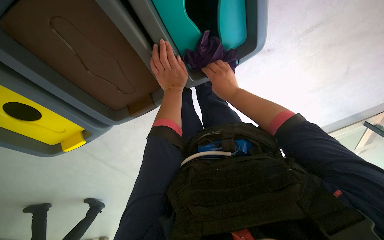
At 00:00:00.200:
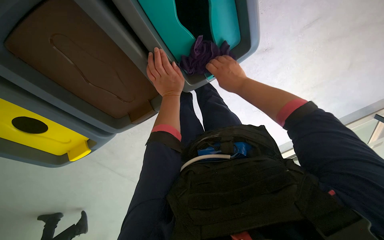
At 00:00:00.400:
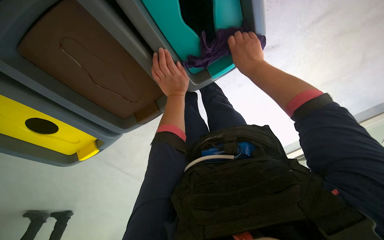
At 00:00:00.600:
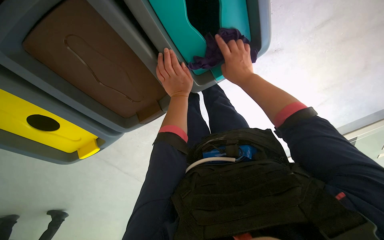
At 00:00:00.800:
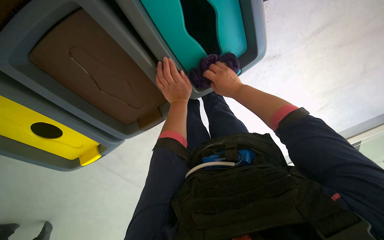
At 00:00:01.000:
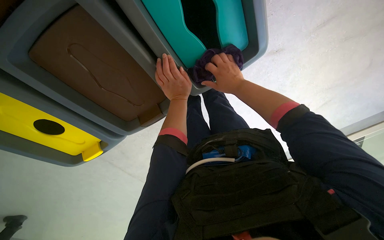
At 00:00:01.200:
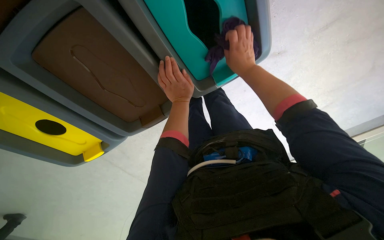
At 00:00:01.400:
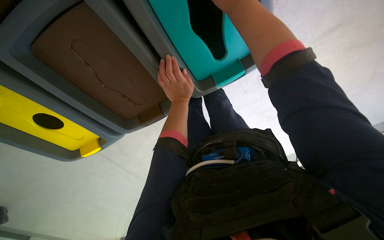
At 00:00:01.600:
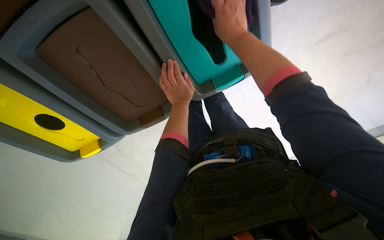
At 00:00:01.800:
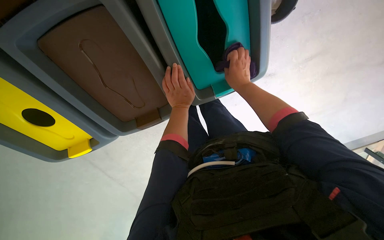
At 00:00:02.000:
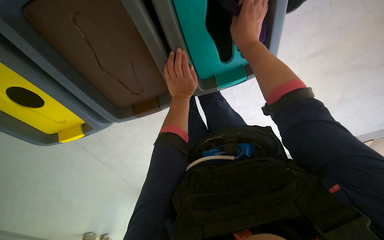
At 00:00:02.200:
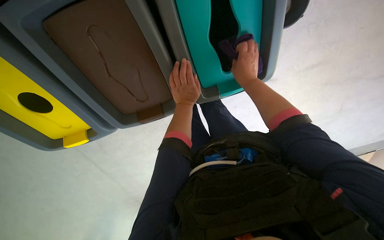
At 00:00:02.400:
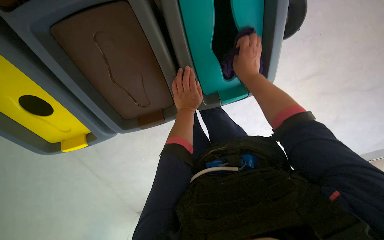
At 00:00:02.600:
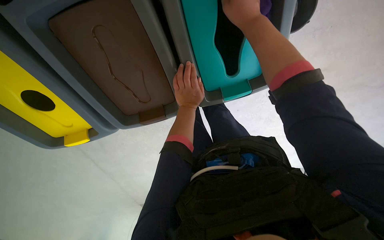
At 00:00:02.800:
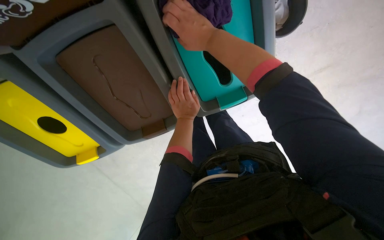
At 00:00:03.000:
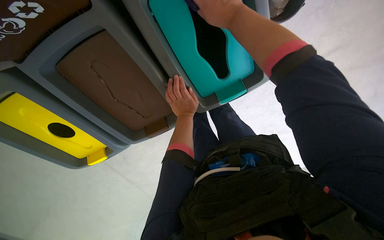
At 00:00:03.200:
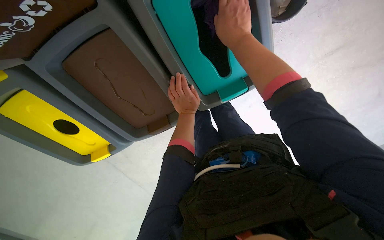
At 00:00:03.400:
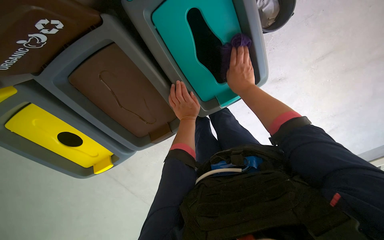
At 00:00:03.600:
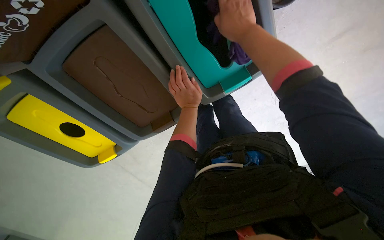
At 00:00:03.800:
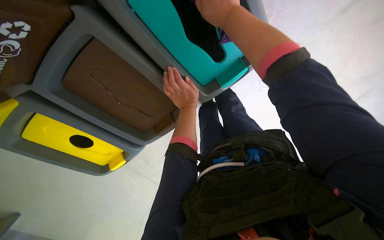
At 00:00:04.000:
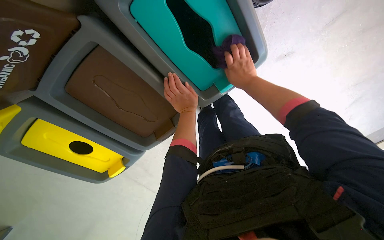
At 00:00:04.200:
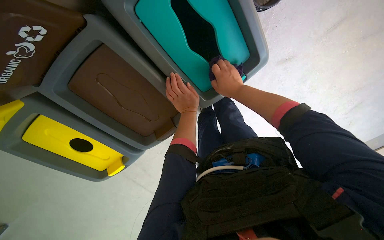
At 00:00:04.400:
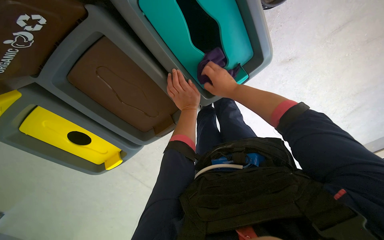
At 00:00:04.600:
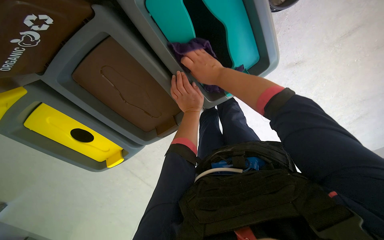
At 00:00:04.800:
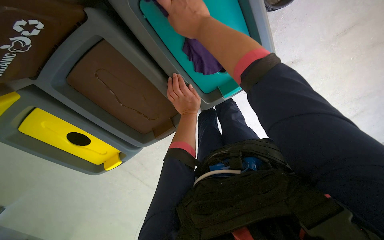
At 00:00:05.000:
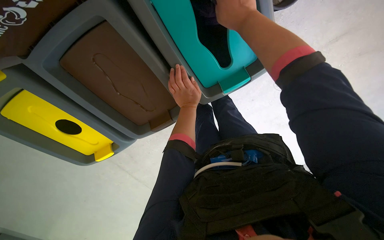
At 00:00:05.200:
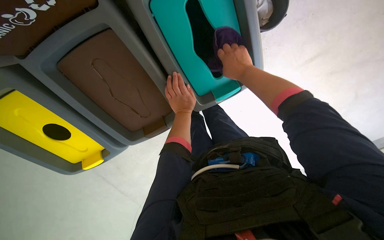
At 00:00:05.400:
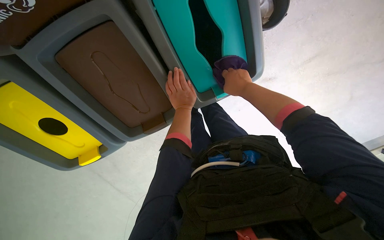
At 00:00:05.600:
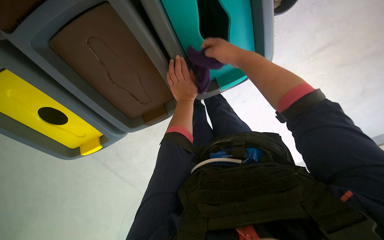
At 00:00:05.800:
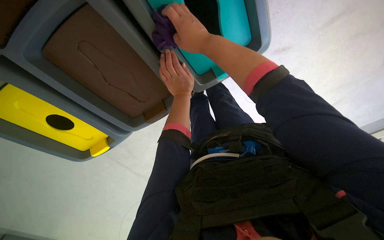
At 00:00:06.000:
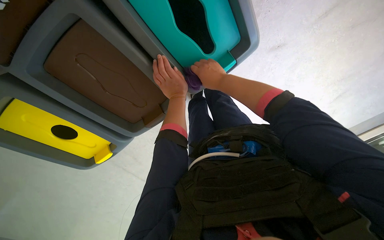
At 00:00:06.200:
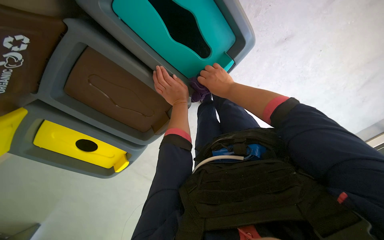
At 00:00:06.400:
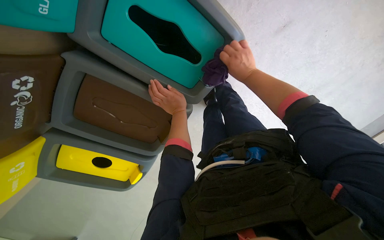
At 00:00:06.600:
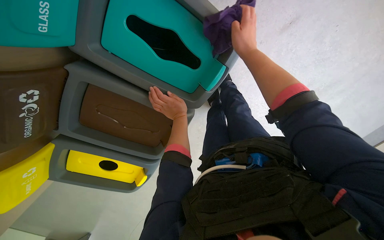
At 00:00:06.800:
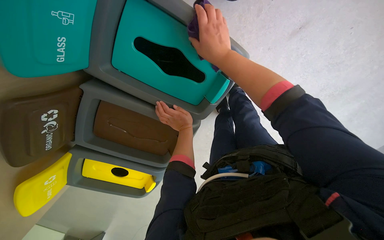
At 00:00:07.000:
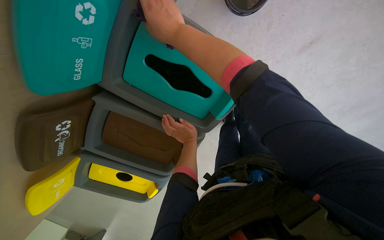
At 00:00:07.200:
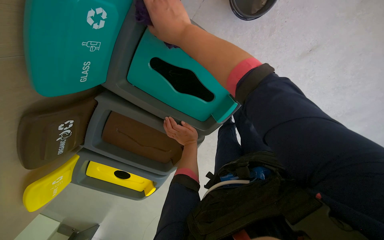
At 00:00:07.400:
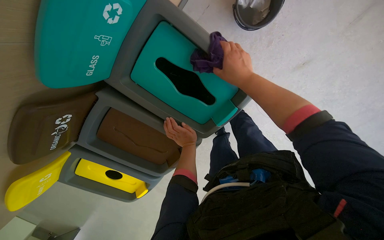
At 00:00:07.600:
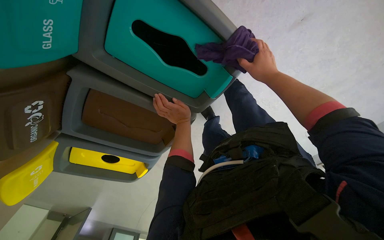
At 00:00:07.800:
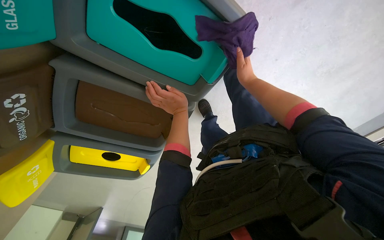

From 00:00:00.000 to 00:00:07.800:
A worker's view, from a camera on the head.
Job: wiping surfaces.
The whole recording: Wiping recycling bins. The worker wipes the tops of the recycling bins with a cloth.
From 00:00:00.000 to 00:00:01.600: The right hand travels up the picture and nearer to the camera by roughly 20 cm.
From 00:00:01.600 to 00:00:03.200: The right hand moves approximately 5 cm farther from the camera and comes back.
From 00:00:03.200 to 00:00:04.600: The right hand moves nearer and farther over roughly 20 cm, changing direction 2 times.
From 00:00:04.600 to 00:00:06.200: The right hand goes nearer and farther, about 20 cm each way, reversing 3 times.
From 00:00:06.200 to 00:00:07.800: The right hand reaches roughly 15 cm to the left, then returns.

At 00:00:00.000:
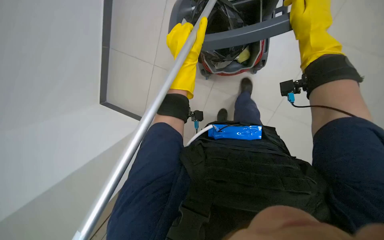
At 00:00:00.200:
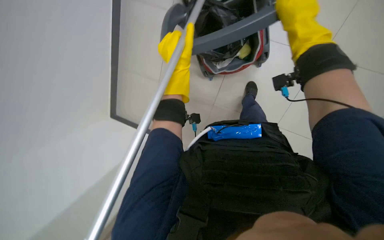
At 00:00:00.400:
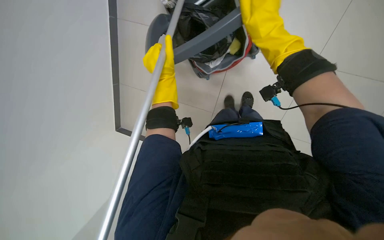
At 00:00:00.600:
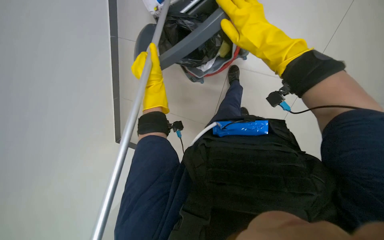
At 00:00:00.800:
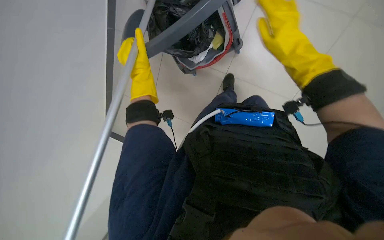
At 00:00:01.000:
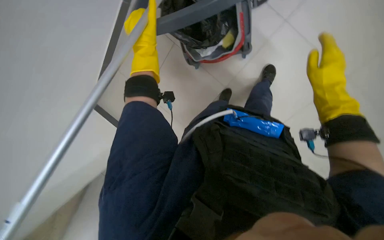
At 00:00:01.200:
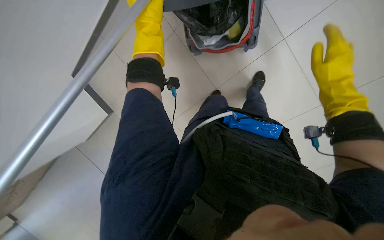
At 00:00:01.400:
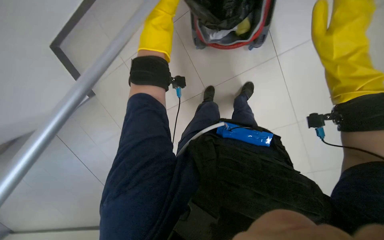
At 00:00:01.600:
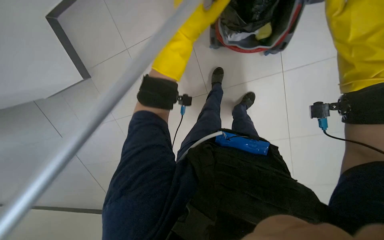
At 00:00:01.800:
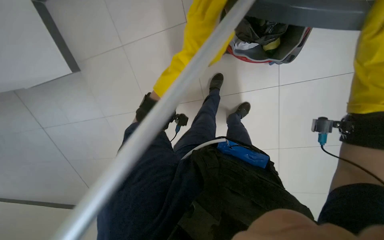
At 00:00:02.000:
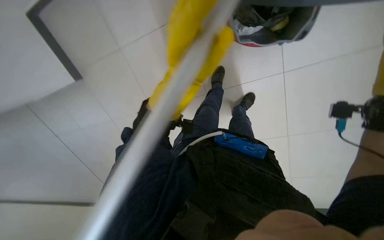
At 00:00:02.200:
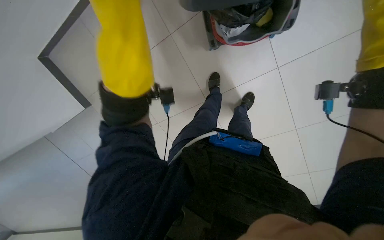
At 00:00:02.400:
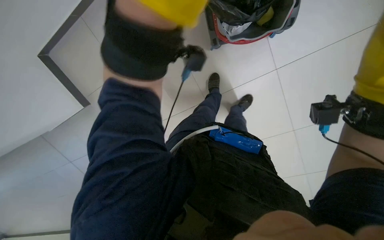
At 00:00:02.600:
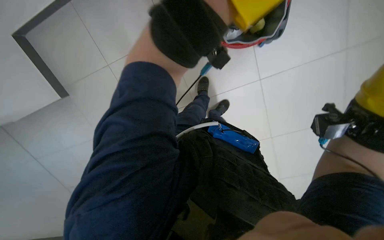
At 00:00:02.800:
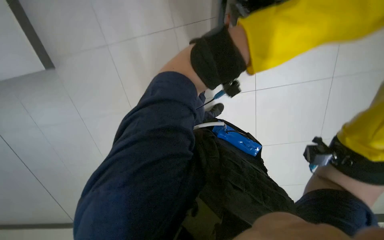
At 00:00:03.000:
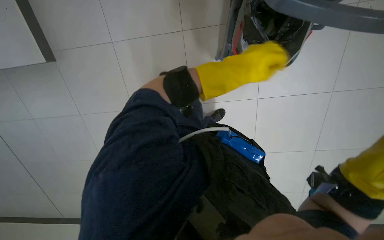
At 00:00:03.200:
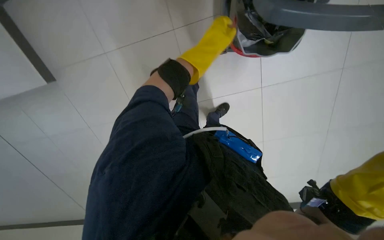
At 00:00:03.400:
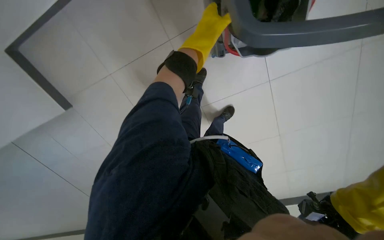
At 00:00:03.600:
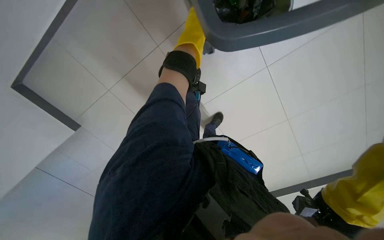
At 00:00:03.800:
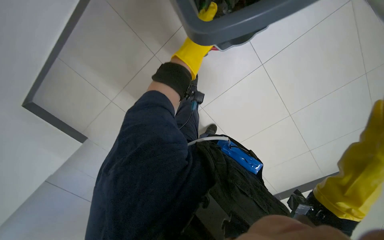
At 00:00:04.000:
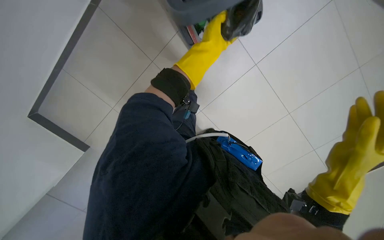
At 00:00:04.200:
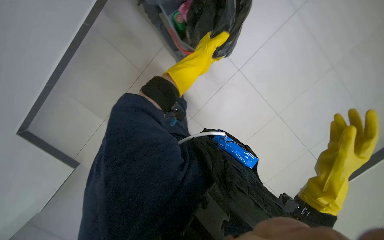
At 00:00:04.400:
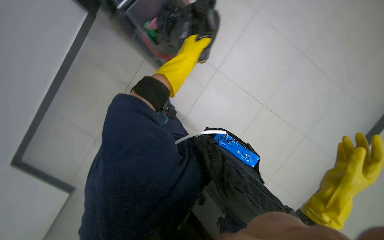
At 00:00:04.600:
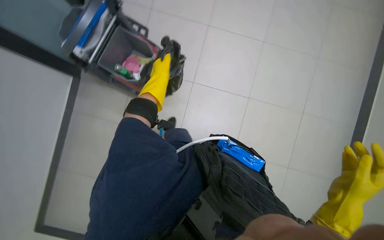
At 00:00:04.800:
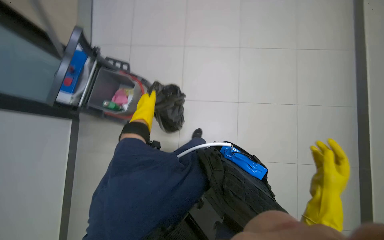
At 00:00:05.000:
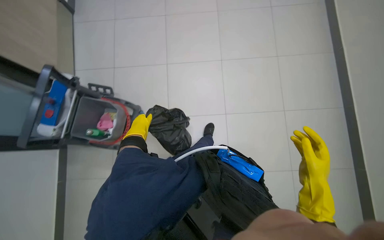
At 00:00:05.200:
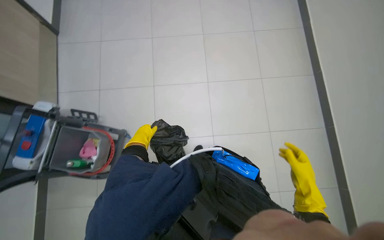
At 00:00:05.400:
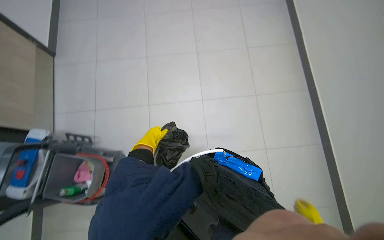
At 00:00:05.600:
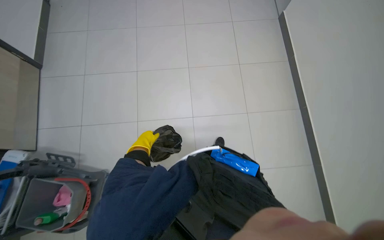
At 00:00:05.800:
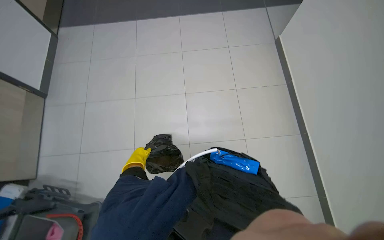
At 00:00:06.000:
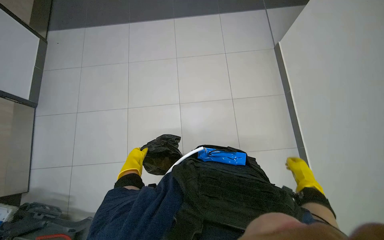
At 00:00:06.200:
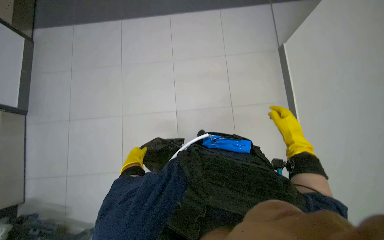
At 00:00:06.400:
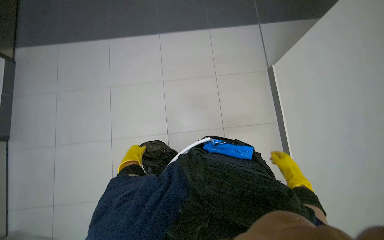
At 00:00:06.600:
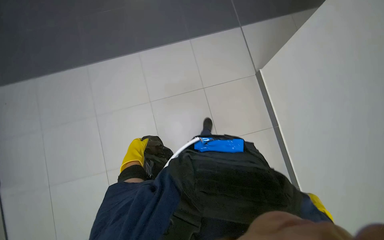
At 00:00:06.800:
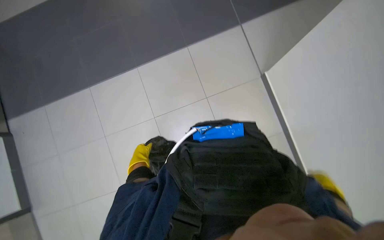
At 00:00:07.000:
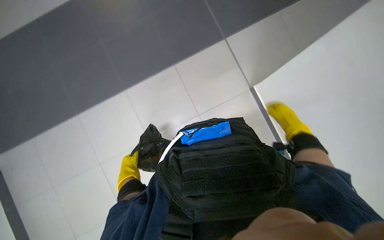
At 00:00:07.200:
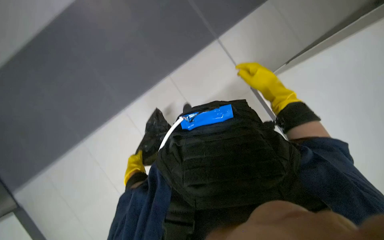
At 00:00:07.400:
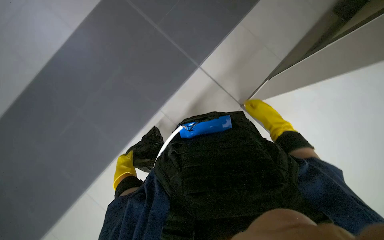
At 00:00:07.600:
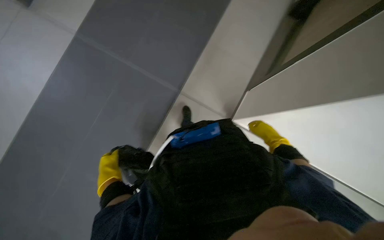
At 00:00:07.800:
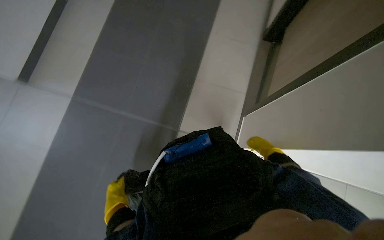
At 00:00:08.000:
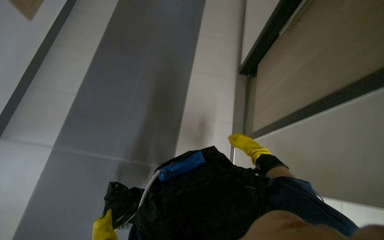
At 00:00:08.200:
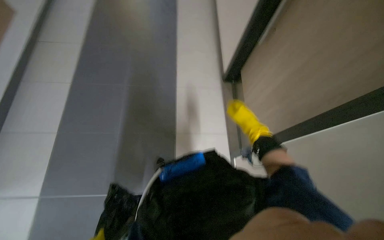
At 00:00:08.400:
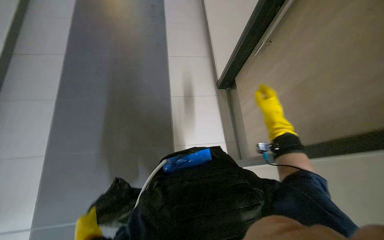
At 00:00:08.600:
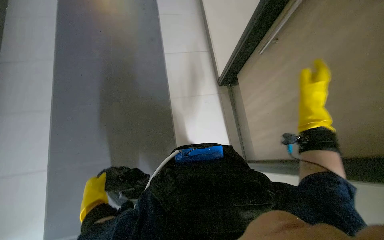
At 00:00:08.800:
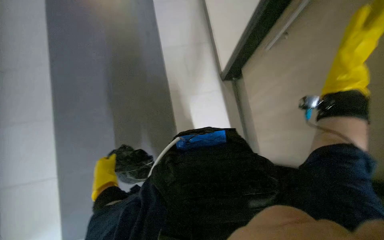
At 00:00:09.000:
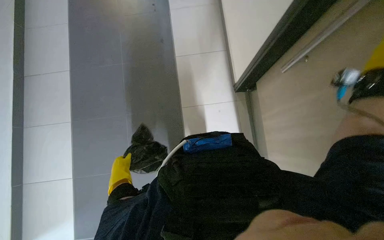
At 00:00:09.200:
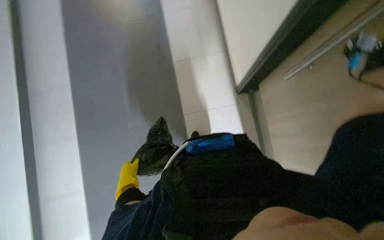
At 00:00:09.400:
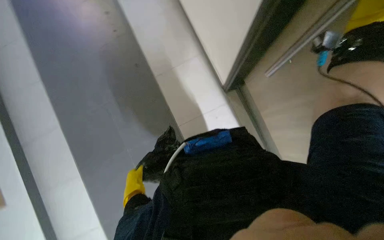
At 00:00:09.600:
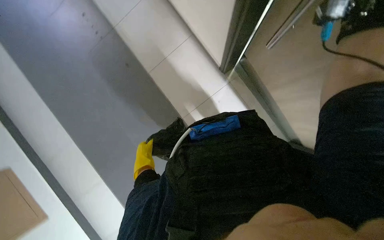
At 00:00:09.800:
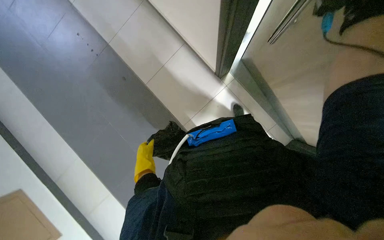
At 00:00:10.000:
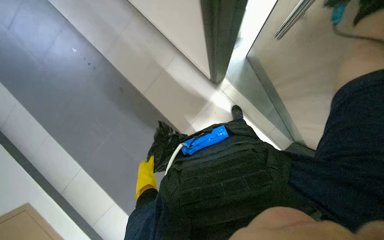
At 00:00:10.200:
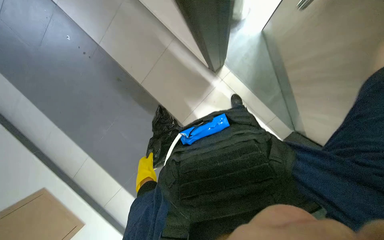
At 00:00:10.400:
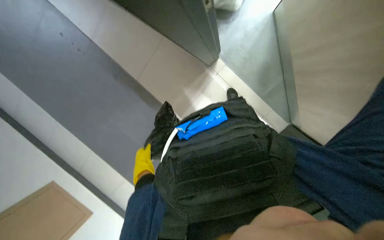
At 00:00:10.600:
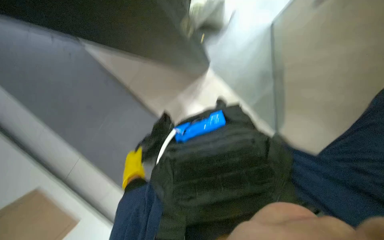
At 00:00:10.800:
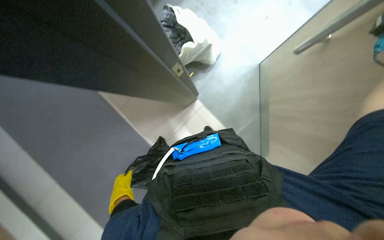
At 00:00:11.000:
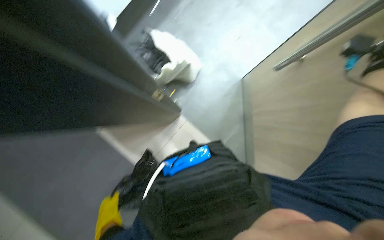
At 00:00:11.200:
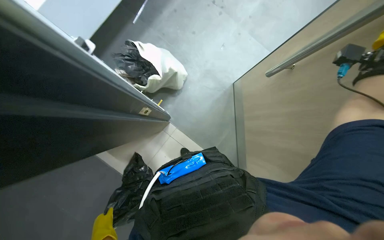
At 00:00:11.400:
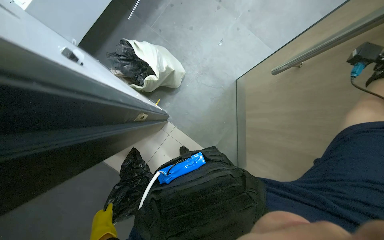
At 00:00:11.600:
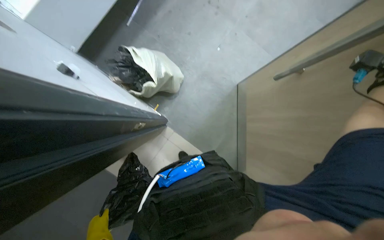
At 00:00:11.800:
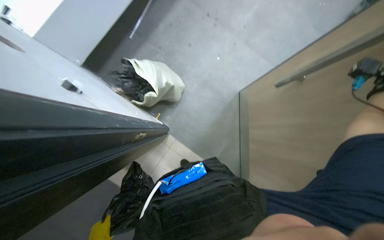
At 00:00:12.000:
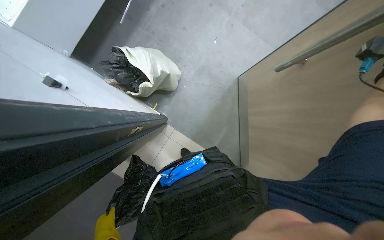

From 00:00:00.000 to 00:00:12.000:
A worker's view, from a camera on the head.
Job: managing trash.
The whole recording: Collecting trash. The worker removes a trash bag from the cart and carries it.
From 00:00:04.400 to 00:00:06.000: The wearer looks approximately 45 degrees further to the right. The view tips upward by some 35 degrees.
From 00:00:06.000 to 00:00:07.600: The camera travels some 40 cm.
From 00:00:07.600 to 00:00:09.000: The view tips upward by some 10 degrees.
From 00:00:09.000 to 00:00:10.400: Everything in view rotates roughly 25 degrees counterclockwise.
From 00:00:10.400 to 00:00:12.000: The head rotates roughly 15 degrees to the right. The camera pitches upward, by some 15 degrees.
